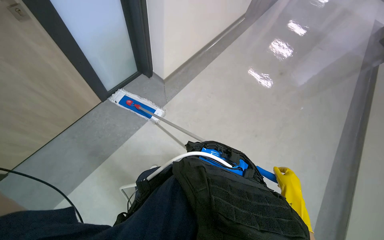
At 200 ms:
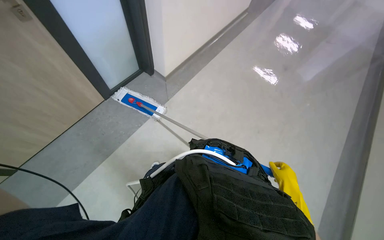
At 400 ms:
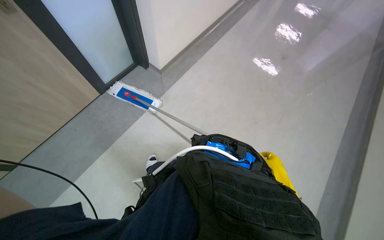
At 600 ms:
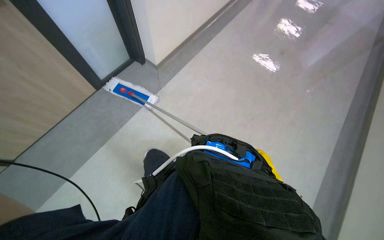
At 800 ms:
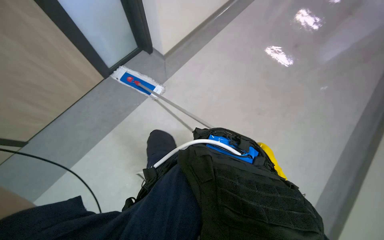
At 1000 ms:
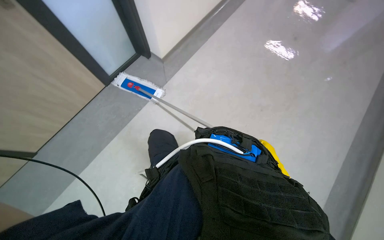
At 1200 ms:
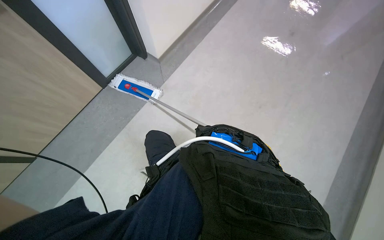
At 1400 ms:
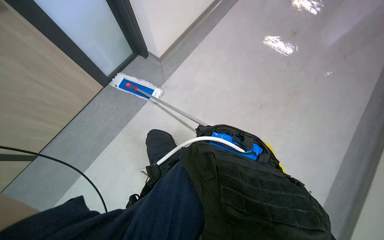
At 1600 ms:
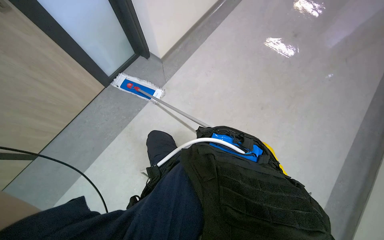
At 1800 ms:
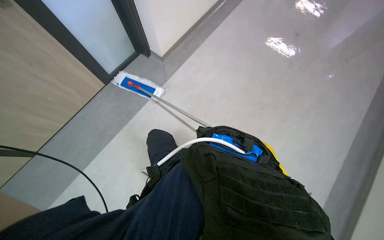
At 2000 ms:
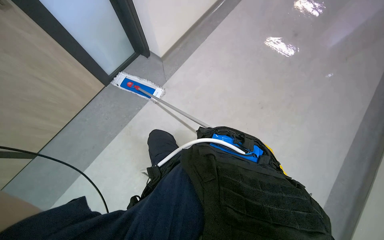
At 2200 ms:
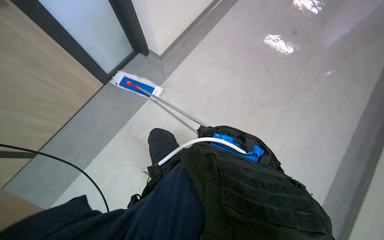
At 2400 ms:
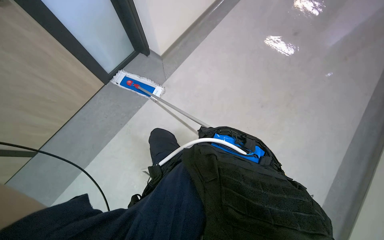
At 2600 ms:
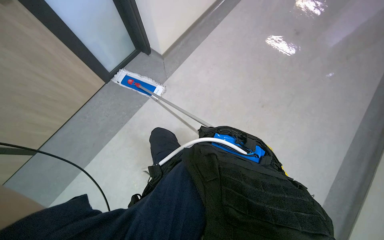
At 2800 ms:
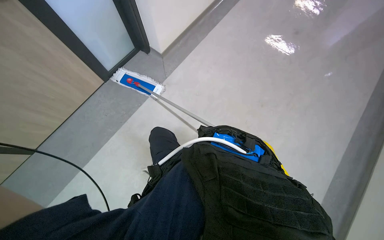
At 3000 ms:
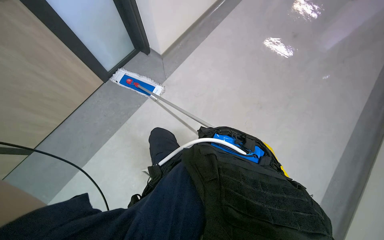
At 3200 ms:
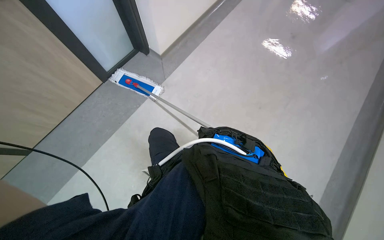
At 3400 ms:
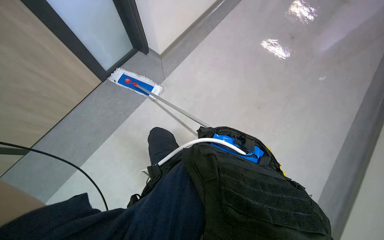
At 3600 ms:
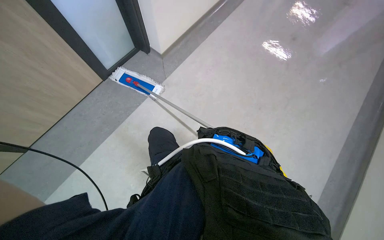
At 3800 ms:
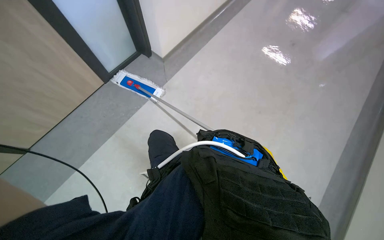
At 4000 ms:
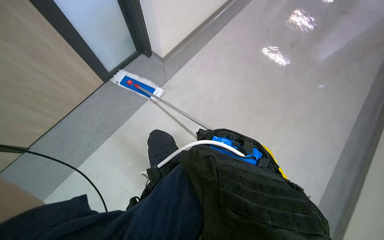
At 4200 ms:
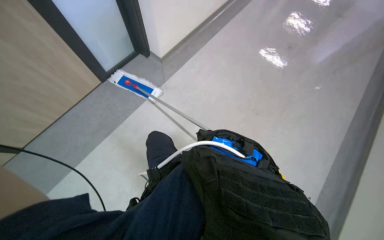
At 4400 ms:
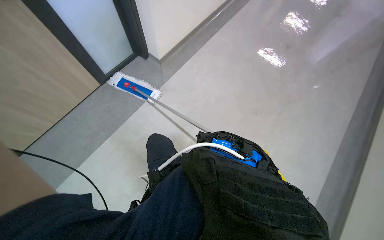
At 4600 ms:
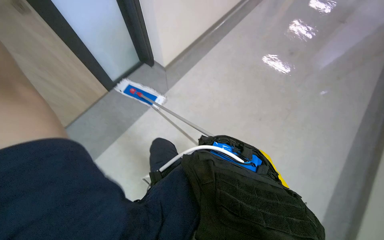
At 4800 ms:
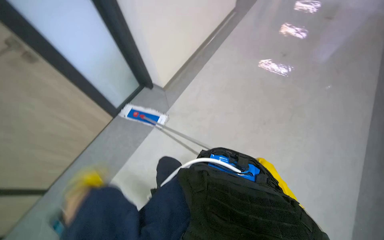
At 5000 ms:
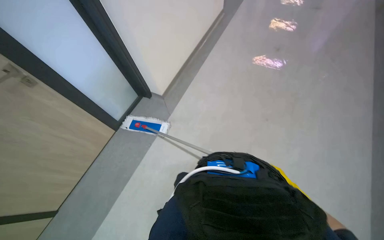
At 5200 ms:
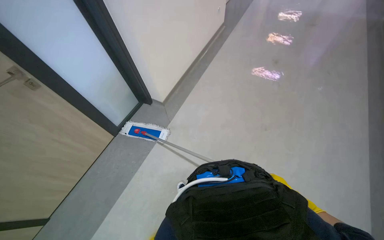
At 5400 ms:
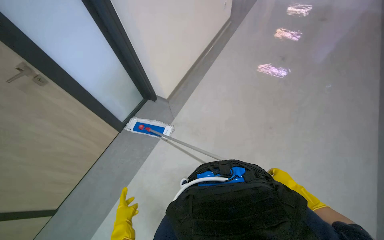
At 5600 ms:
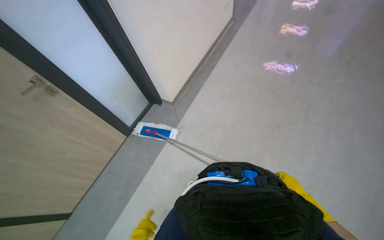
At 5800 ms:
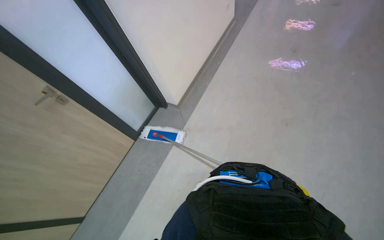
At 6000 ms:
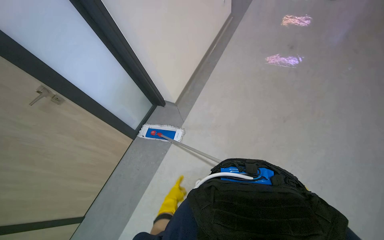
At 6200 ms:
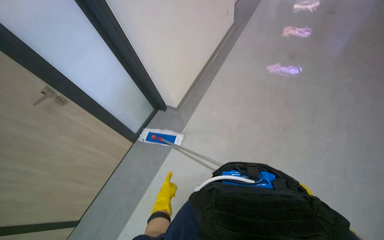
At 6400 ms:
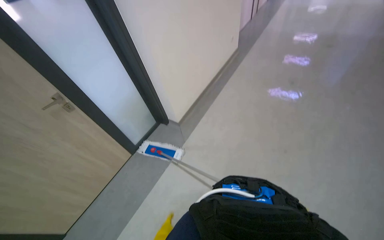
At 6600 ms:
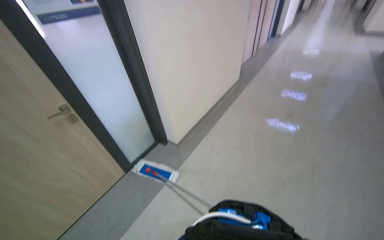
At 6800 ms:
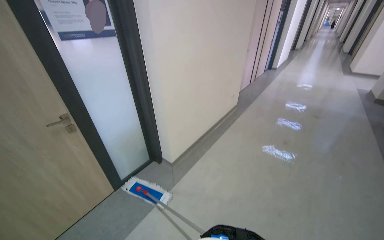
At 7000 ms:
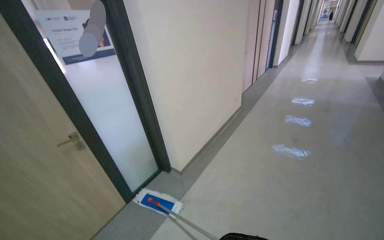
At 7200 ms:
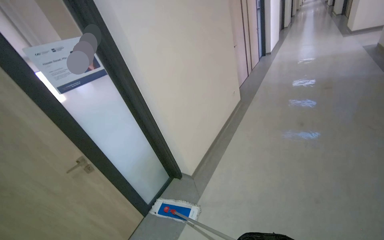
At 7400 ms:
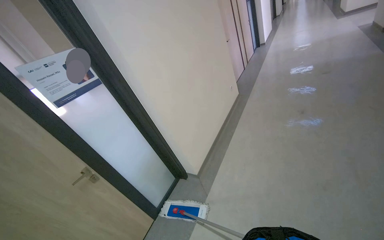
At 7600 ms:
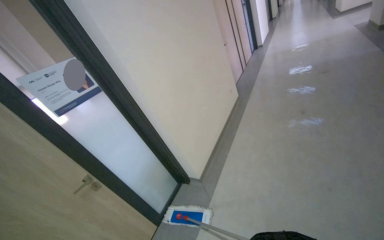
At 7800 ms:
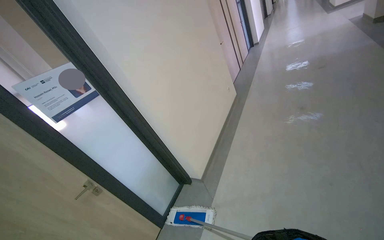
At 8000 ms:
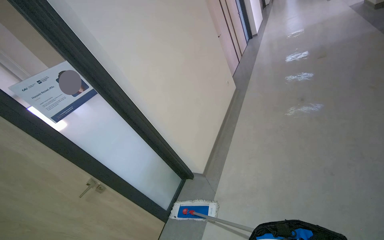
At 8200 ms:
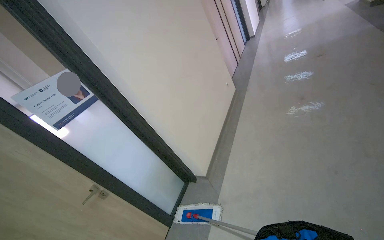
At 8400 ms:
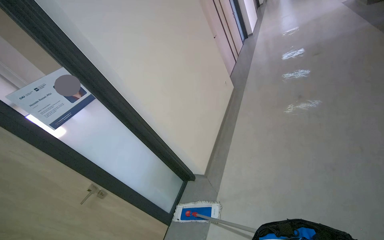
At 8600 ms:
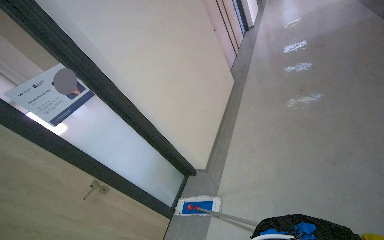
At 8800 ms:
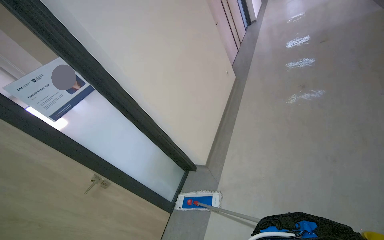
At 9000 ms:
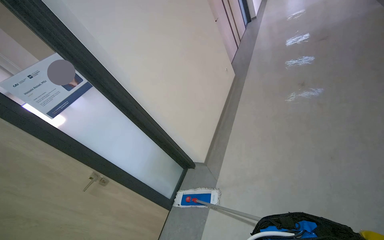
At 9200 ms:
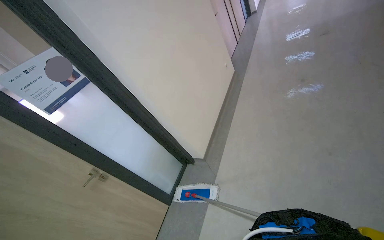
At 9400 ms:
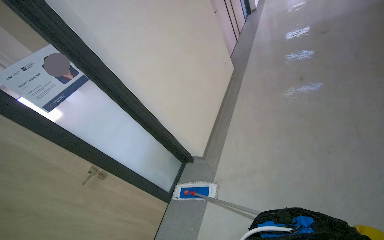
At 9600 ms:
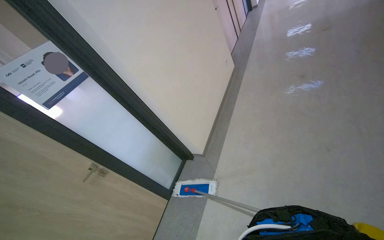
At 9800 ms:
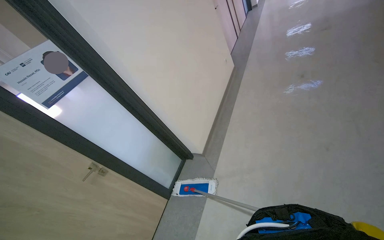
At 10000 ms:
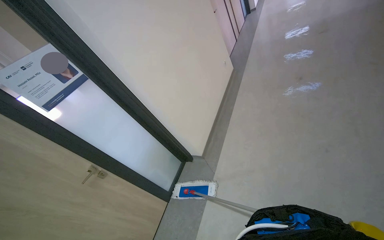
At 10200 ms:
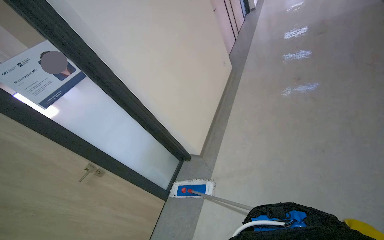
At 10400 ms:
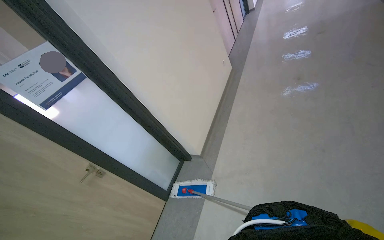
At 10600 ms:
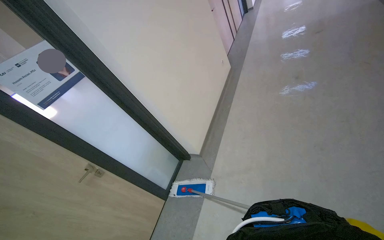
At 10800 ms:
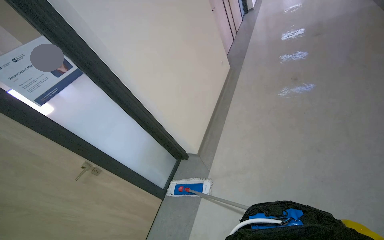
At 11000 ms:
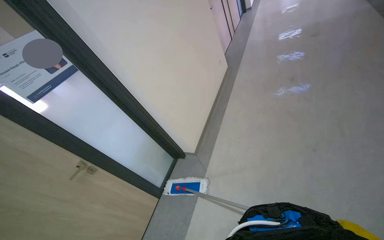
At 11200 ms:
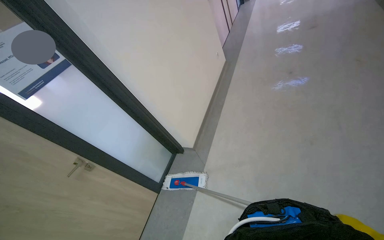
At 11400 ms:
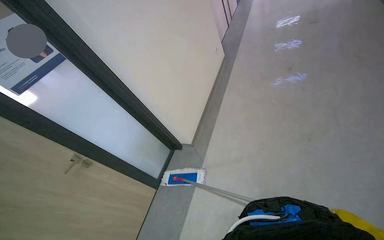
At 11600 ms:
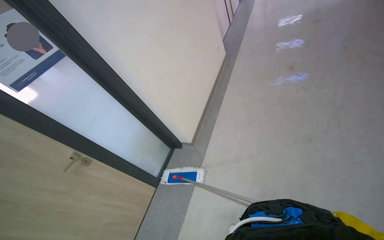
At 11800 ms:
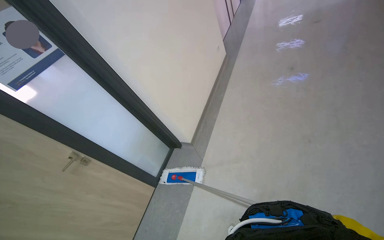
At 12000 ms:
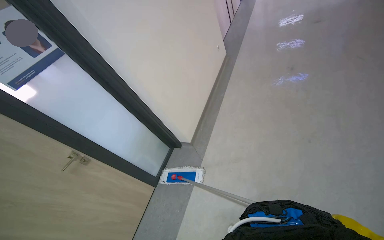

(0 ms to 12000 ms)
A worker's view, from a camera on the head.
Job: mopping floor.
The whole recording: Mopping hallway floor. The worker mops the hallway floor with a long-handled mop.
6000 ms - 7600 ms: The camera pitches upward, by about 30 degrees.

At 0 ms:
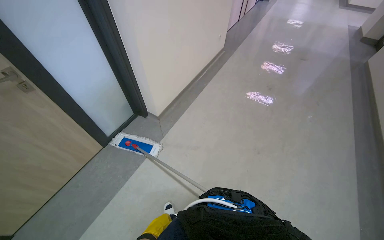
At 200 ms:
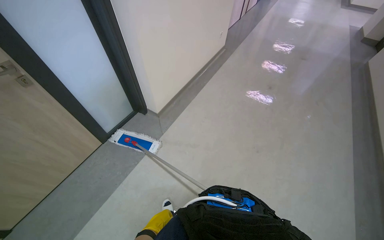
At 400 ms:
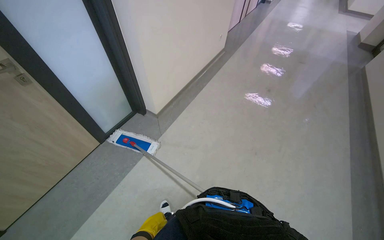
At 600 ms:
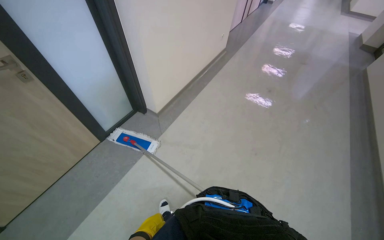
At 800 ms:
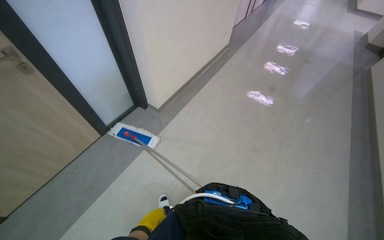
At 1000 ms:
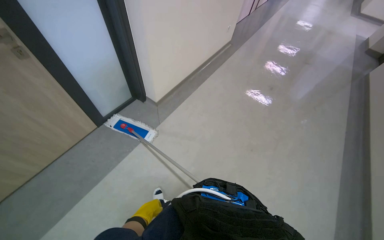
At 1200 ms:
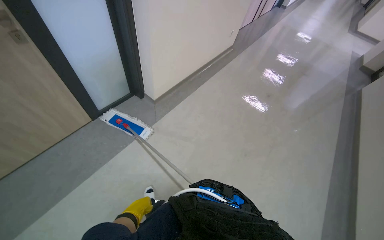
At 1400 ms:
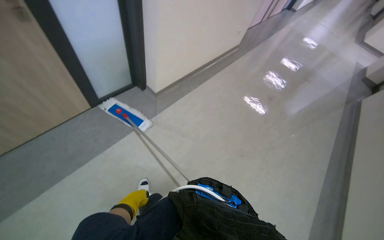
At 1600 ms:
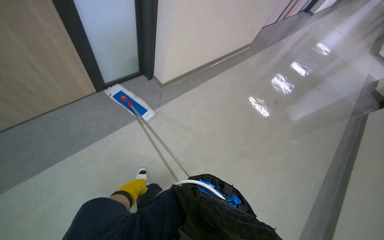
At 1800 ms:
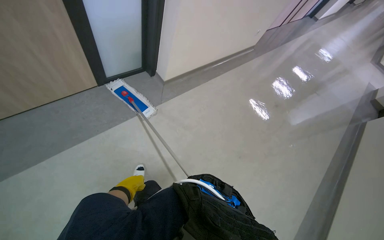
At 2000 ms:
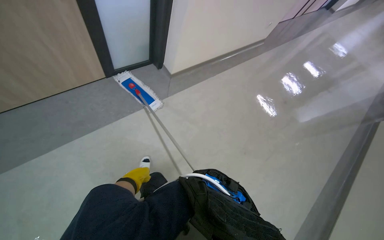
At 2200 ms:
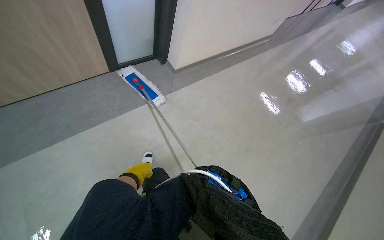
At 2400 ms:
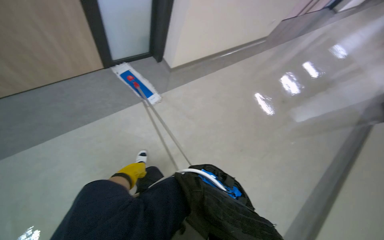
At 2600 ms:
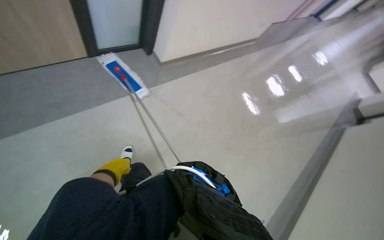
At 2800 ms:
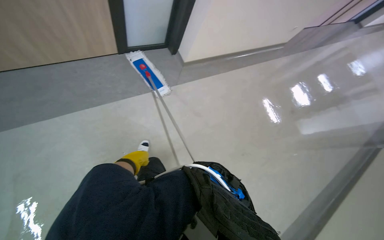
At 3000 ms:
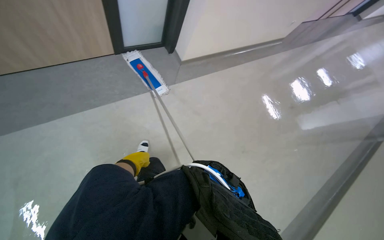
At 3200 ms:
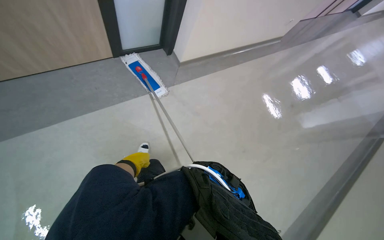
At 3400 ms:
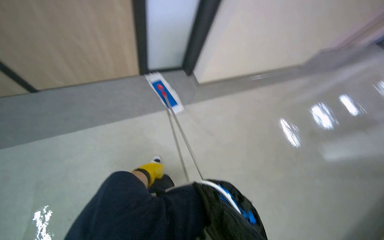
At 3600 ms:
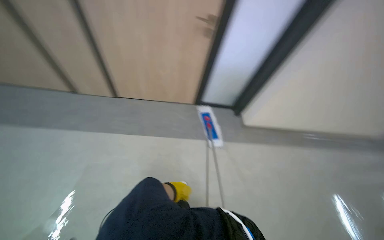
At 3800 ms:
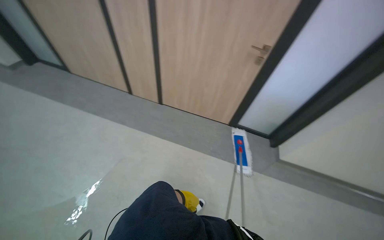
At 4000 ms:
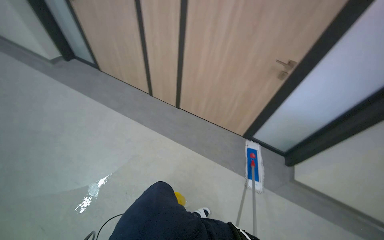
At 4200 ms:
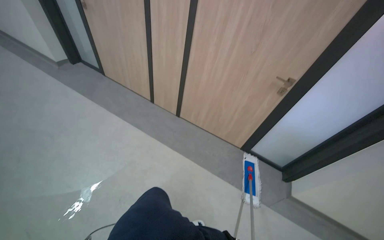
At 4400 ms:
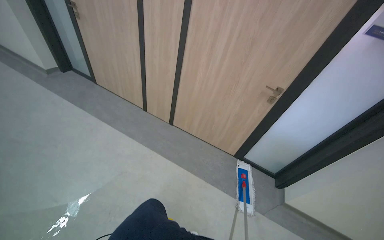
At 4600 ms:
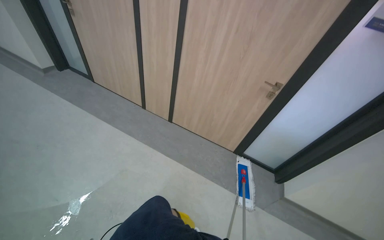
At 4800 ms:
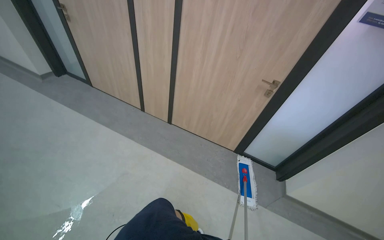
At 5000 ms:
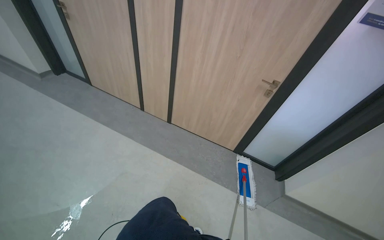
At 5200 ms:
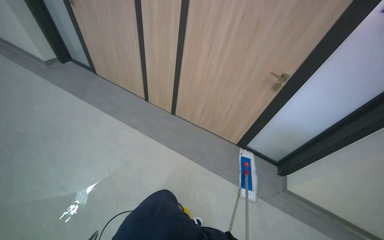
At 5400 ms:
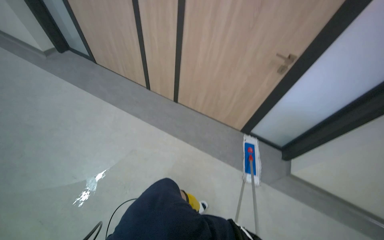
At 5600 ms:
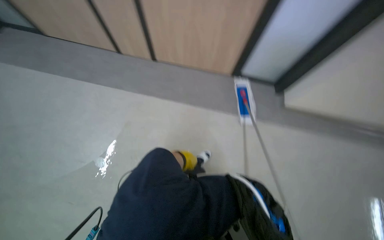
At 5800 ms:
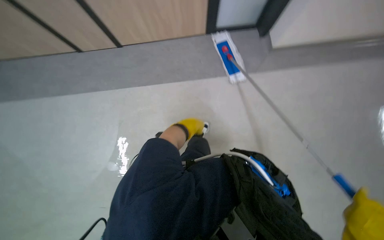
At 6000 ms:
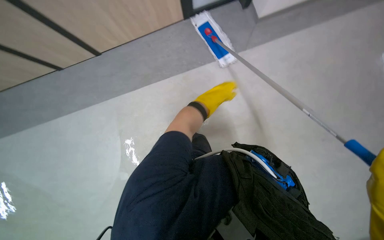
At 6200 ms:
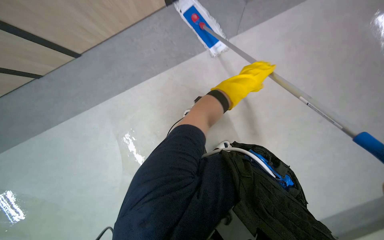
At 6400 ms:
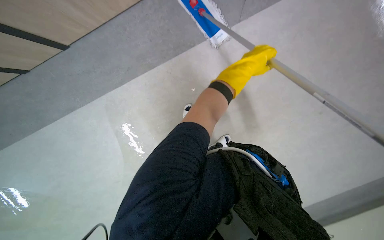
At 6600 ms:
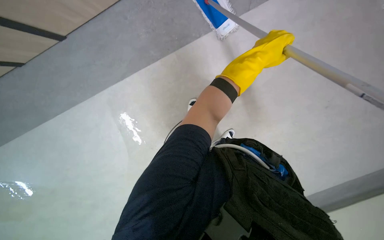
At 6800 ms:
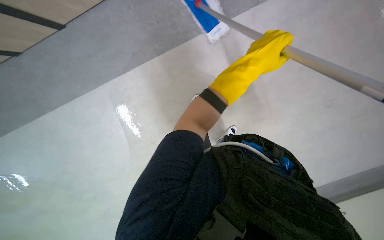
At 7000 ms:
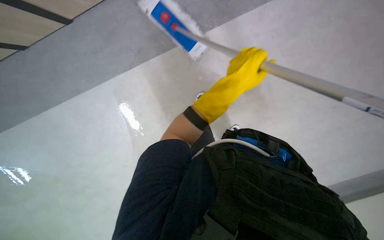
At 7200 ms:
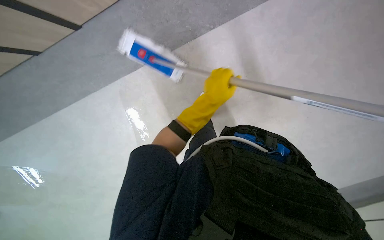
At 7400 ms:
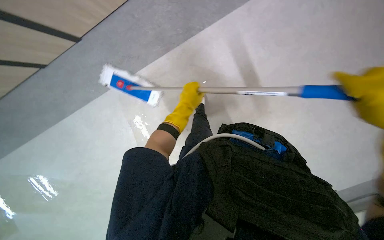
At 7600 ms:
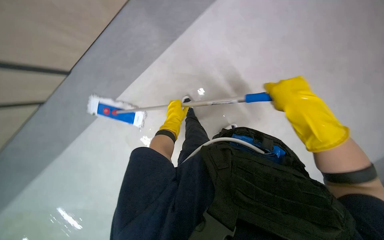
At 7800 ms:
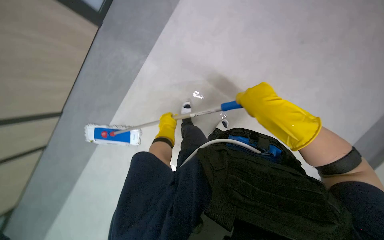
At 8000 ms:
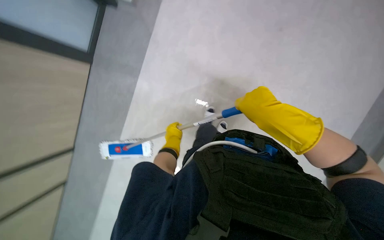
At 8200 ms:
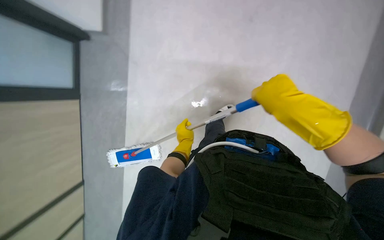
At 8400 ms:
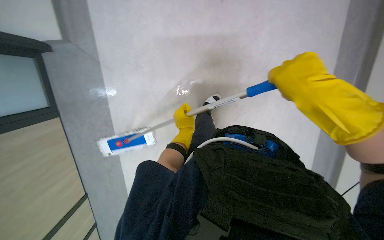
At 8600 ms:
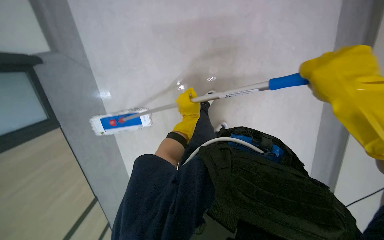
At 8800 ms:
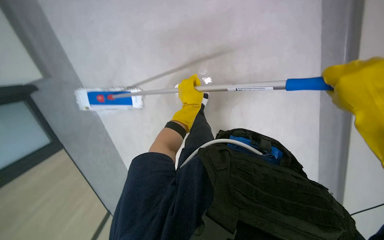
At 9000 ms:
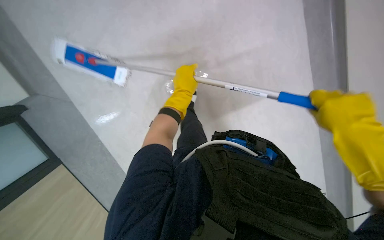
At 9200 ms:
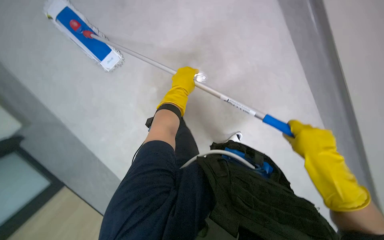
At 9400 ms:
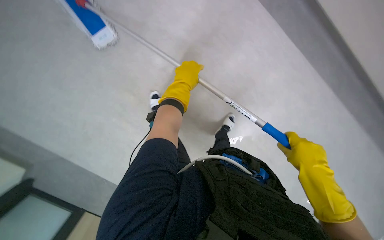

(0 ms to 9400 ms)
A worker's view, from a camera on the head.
Job: mopping floor.
The whole recording: Mopping hallway floor. The worker mops the hallway floor with a long-handled mop.
3200 ms - 4800 ms: The head rotates approximately 55 degrees to the left. The view tips upward by some 35 degrees.
4800 ms - 6200 ms: The camera pitches downward, by some 45 degrees. Everything in view rotates roughly 55 degrees counterclockwise.
7800 ms - 9400 ms: The left hand is displaced up the picture and nearer to the camera by some 20 cm.
